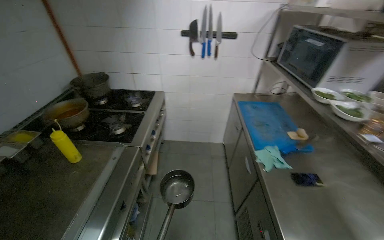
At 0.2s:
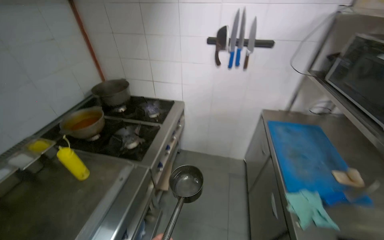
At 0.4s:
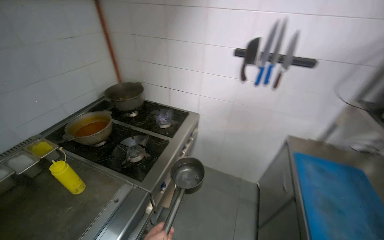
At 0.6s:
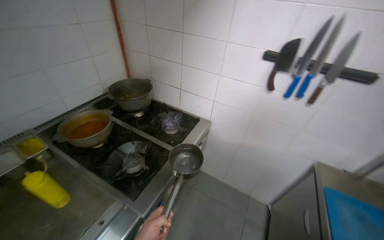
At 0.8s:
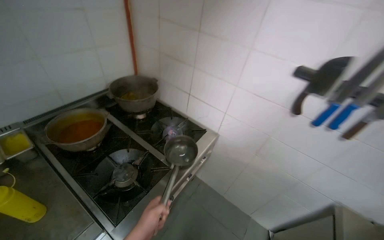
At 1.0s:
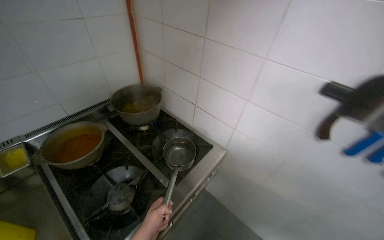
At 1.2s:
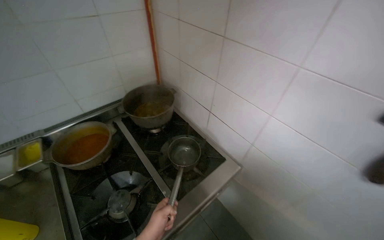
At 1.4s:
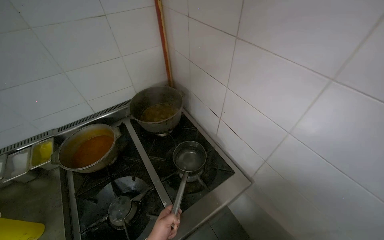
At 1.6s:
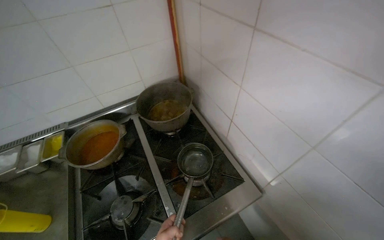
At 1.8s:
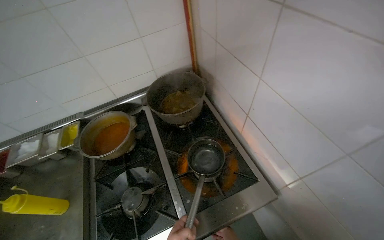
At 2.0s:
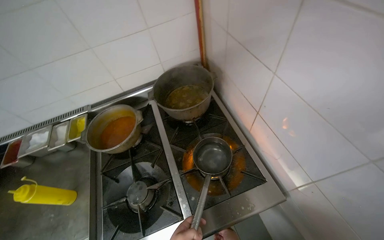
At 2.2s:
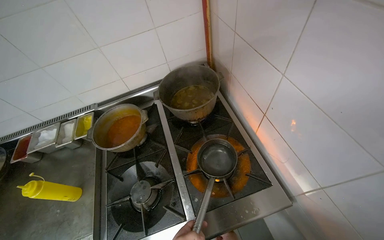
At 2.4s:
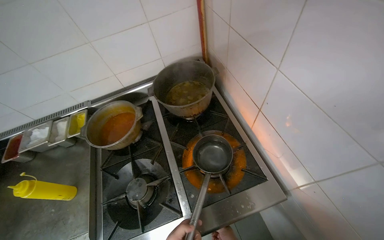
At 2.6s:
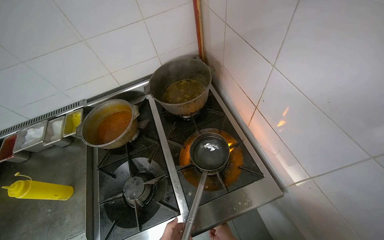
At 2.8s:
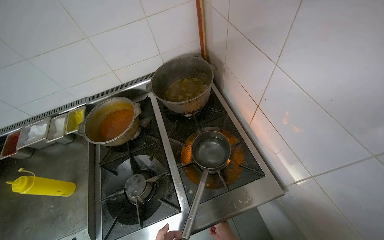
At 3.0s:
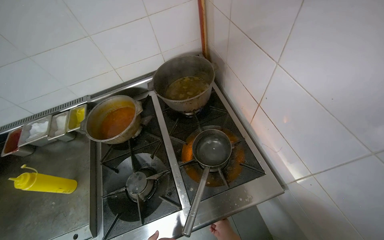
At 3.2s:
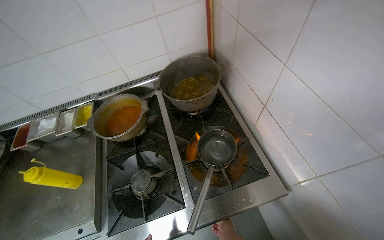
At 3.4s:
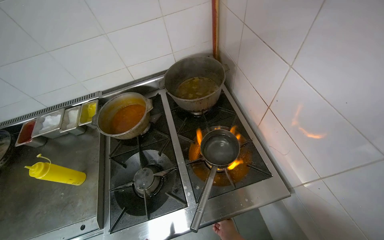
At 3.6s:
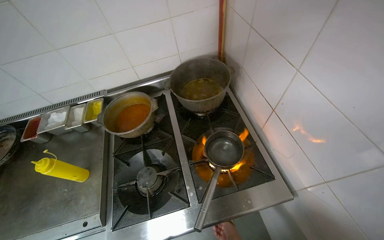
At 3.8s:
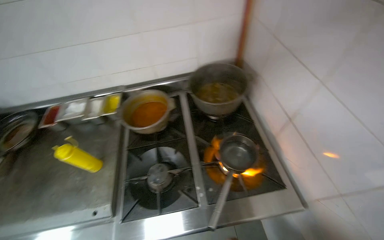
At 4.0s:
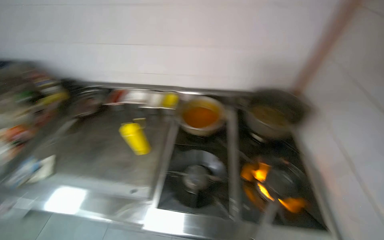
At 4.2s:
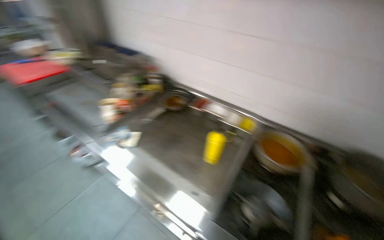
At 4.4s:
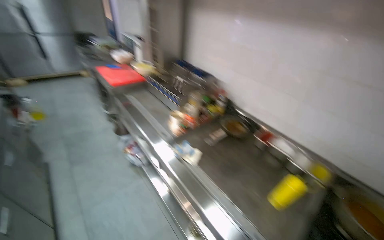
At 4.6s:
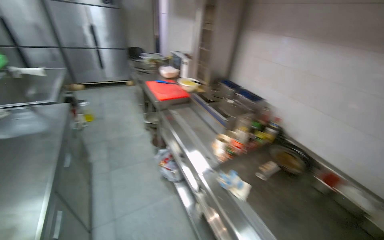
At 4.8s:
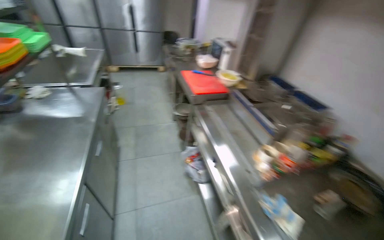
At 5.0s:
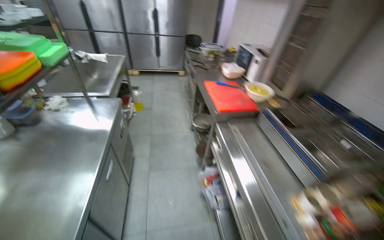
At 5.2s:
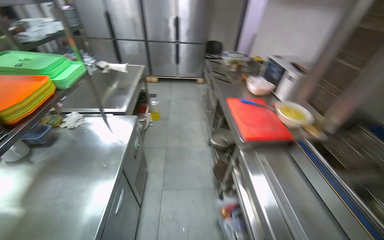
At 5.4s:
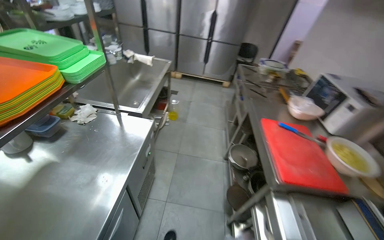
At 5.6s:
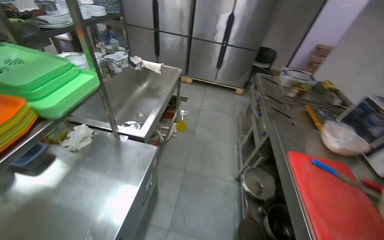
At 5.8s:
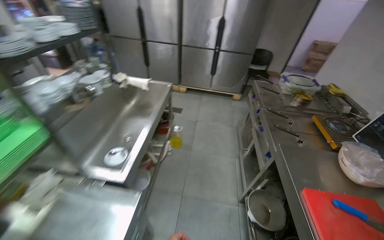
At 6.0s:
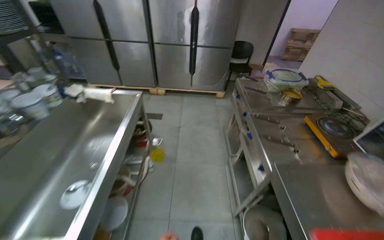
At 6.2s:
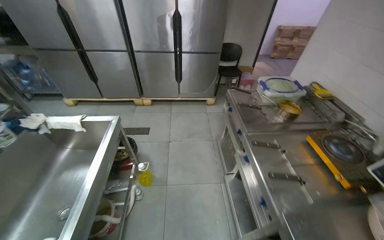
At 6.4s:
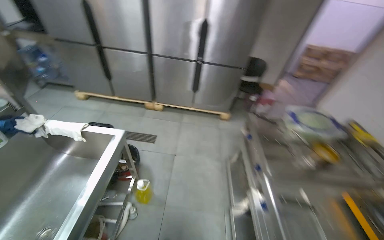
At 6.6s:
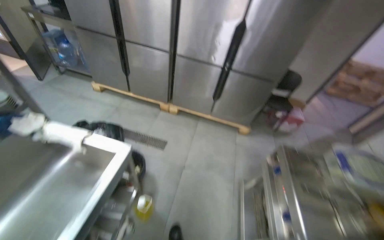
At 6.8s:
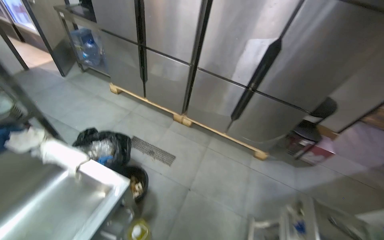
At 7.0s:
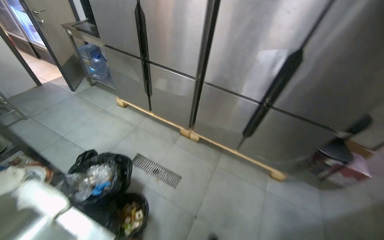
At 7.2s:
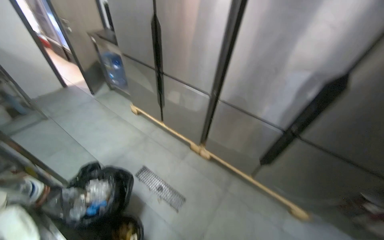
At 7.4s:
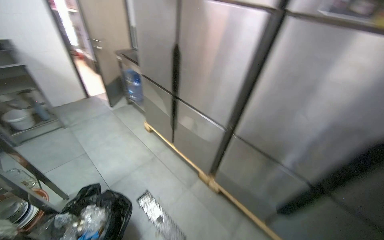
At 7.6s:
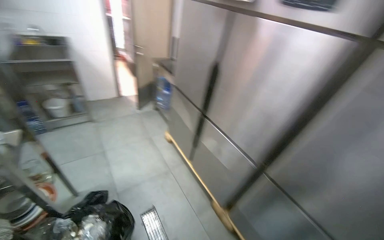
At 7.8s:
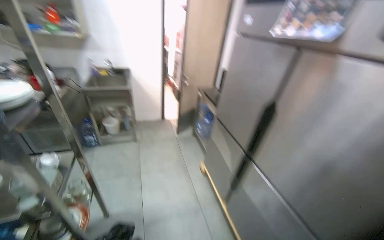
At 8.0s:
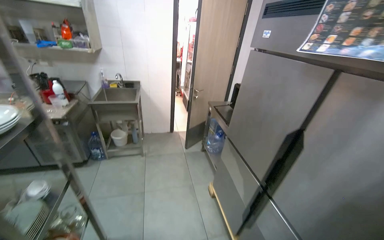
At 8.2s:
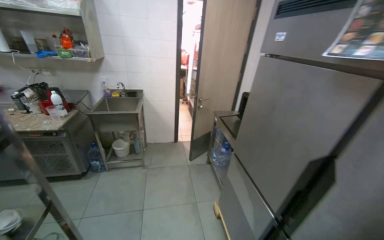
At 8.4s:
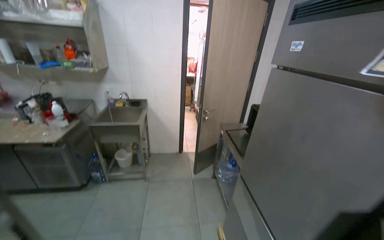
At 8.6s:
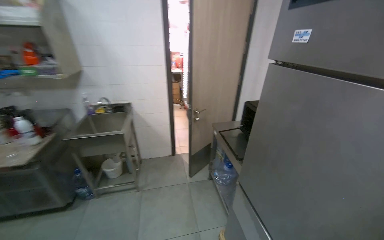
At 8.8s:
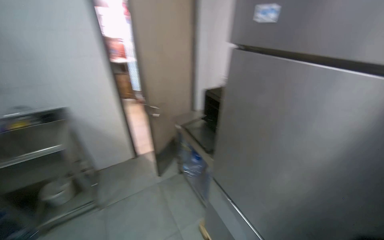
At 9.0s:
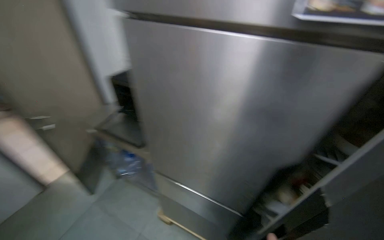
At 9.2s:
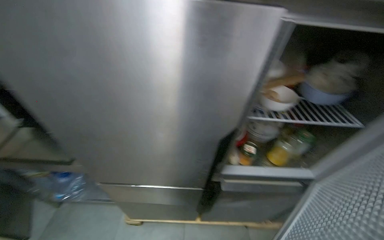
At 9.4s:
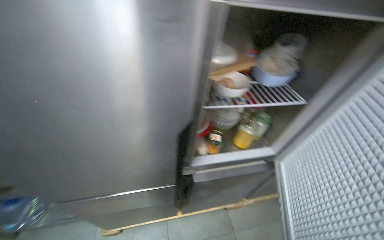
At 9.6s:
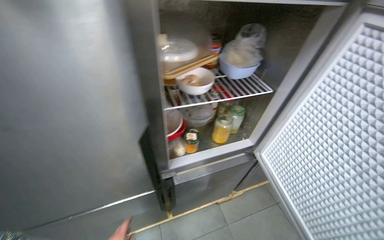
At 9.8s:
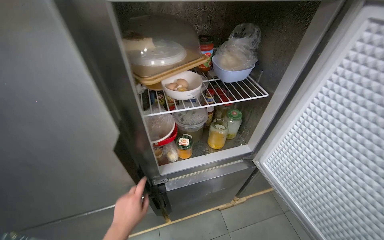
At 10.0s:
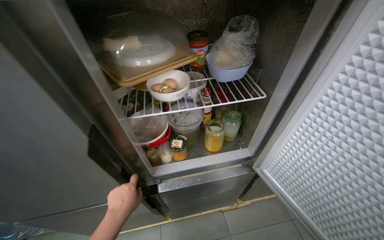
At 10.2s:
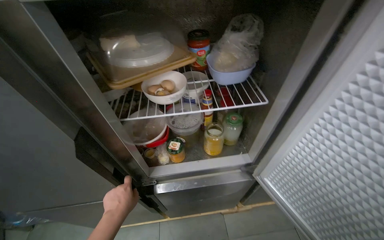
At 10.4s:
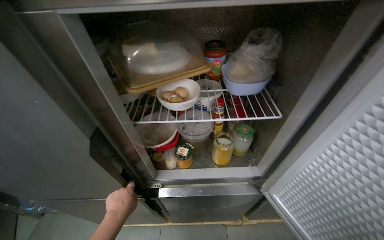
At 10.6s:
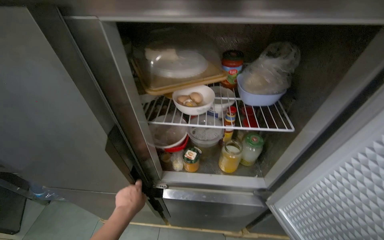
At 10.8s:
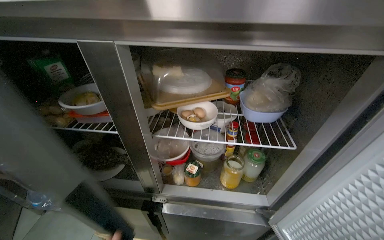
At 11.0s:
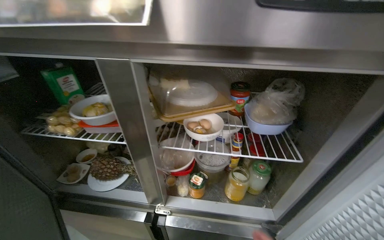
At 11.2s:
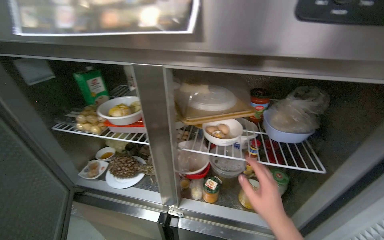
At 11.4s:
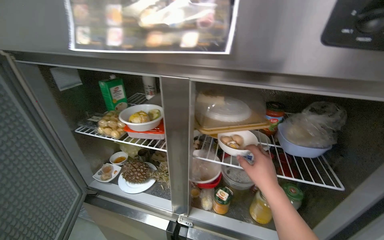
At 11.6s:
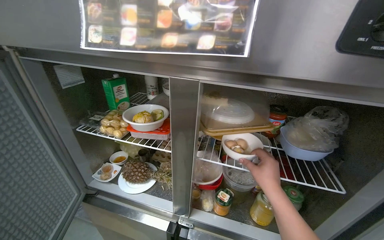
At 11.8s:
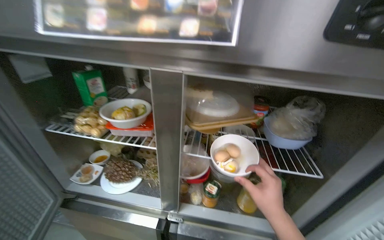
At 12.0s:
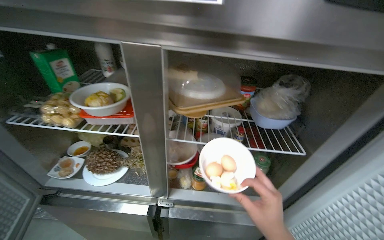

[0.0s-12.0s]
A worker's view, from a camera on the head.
Job: cooking food.
The whole recording: Boiling eggs on stove. The worker fills a pot with water, places it on the stove, and adds eggs to boil.
0.0s to 1.6s: The head travels approximately 1 m. The head rotates roughly 60 degrees to the left.
3.0s to 4.4s: The camera is carried approximately 80 cm. The wearer's head swings about 70 degrees to the left. The camera pitches upward, by some 15 degrees.
6.0s to 7.6s: The camera is carried approximately 1.5 m. The wearer's head swings approximately 55 degrees to the left. The view tips upward by some 15 degrees.
7.6s to 9.0s: The head travels some 1 m. The wearer looks about 35 degrees further to the right.
9.0s to 10.4s: The camera travels approximately 50 cm. The wearer looks some 25 degrees further to the right.

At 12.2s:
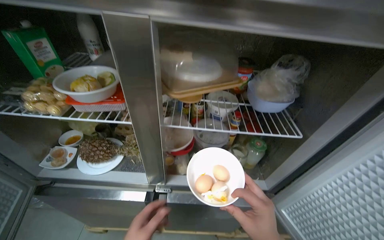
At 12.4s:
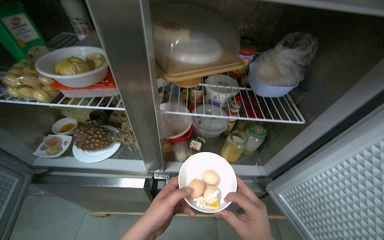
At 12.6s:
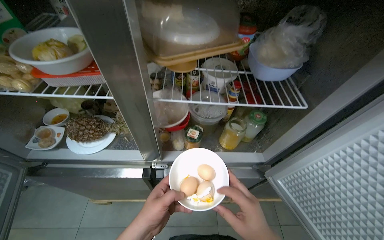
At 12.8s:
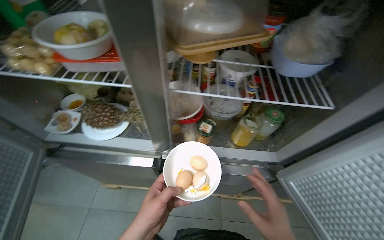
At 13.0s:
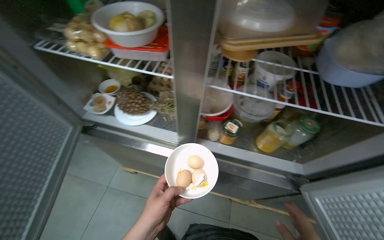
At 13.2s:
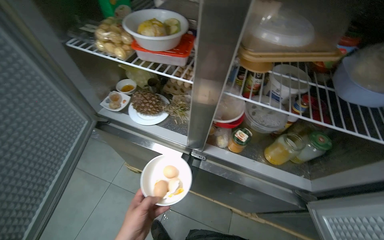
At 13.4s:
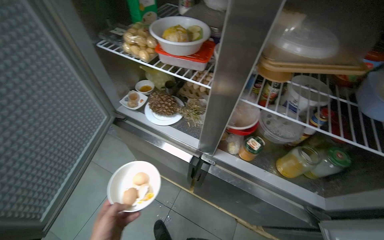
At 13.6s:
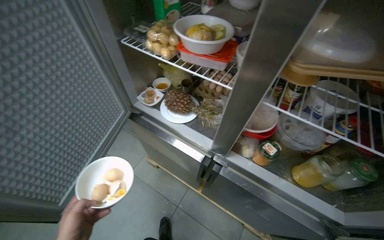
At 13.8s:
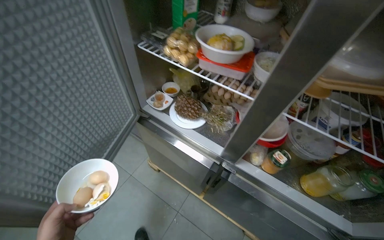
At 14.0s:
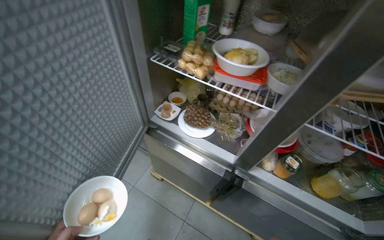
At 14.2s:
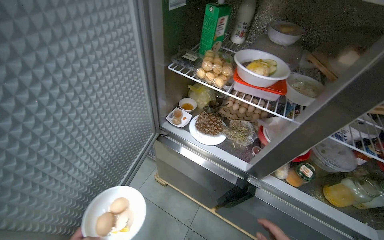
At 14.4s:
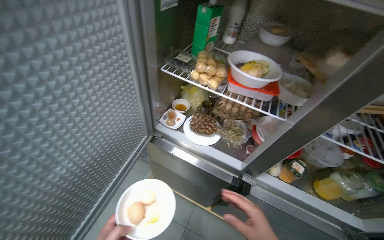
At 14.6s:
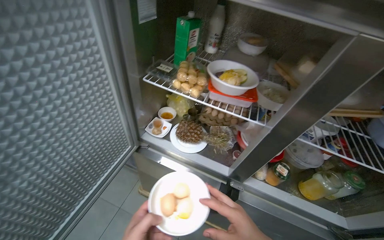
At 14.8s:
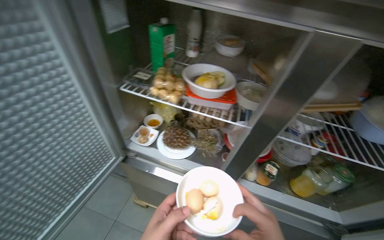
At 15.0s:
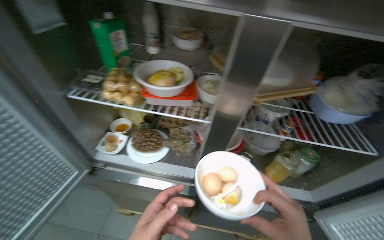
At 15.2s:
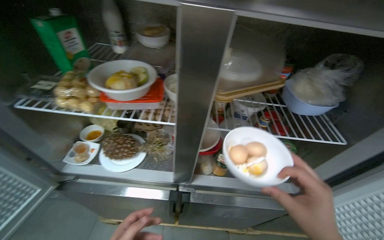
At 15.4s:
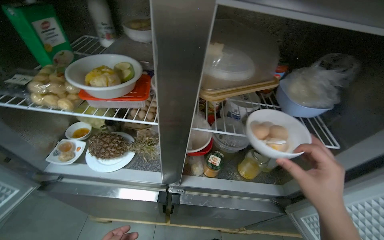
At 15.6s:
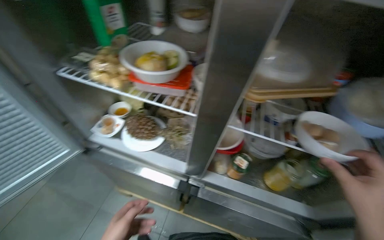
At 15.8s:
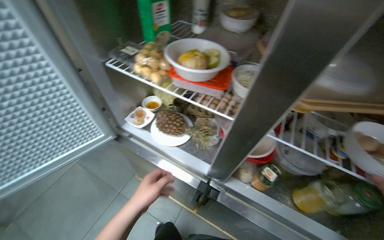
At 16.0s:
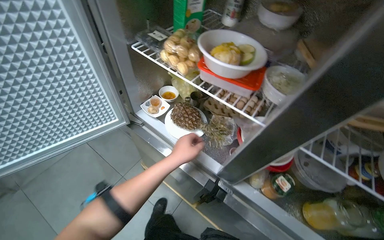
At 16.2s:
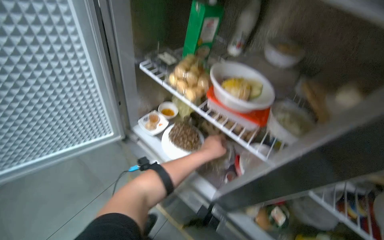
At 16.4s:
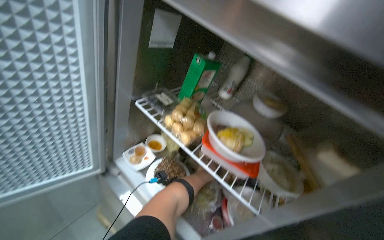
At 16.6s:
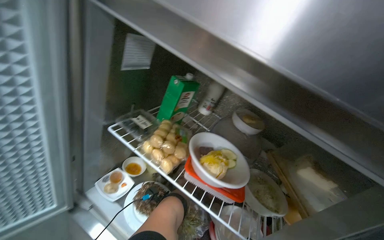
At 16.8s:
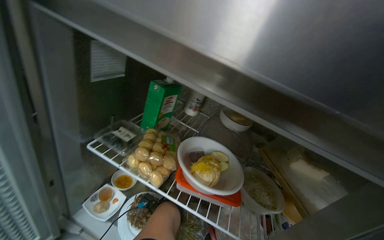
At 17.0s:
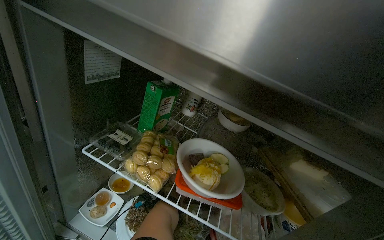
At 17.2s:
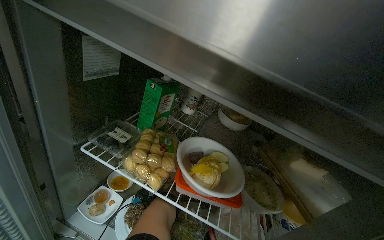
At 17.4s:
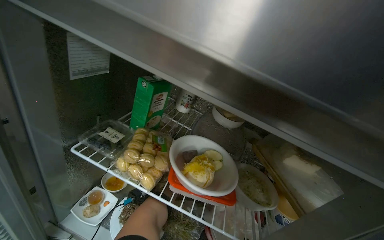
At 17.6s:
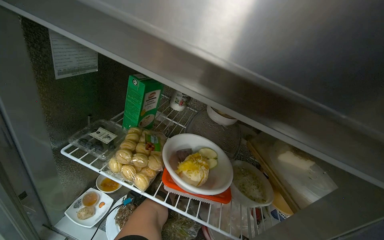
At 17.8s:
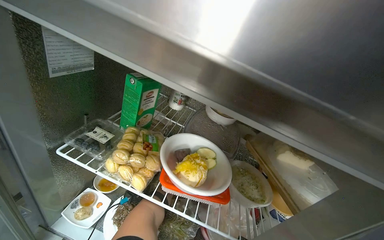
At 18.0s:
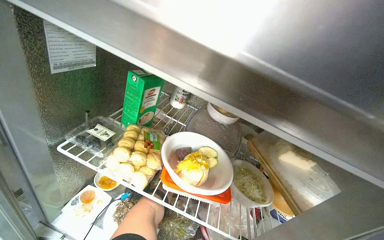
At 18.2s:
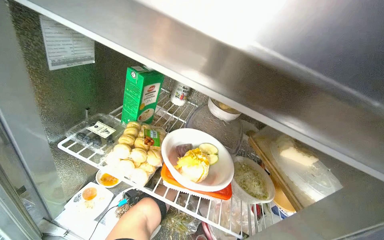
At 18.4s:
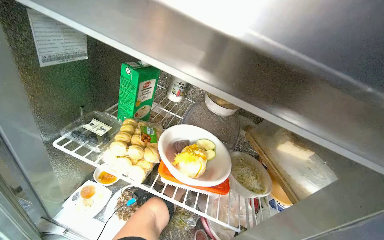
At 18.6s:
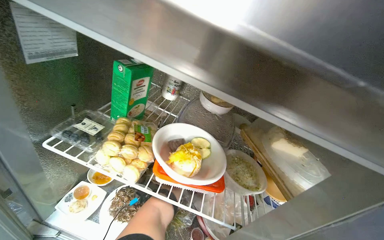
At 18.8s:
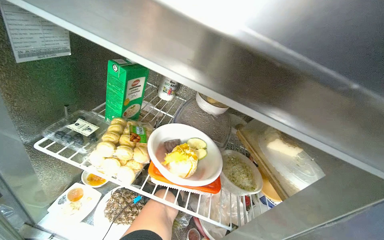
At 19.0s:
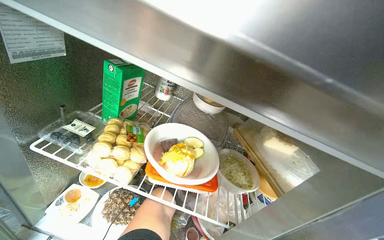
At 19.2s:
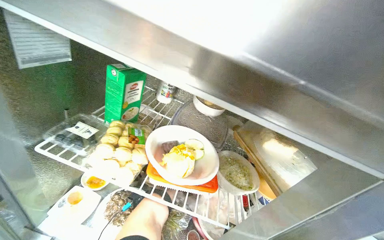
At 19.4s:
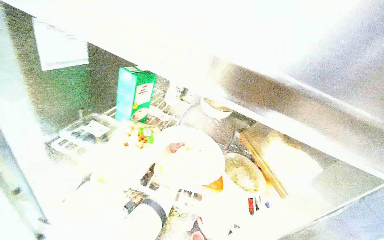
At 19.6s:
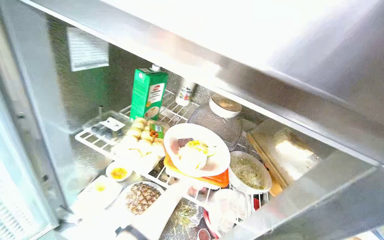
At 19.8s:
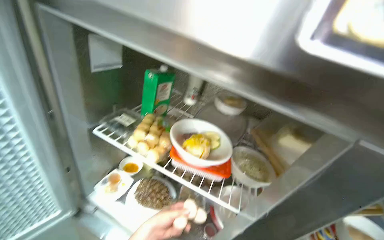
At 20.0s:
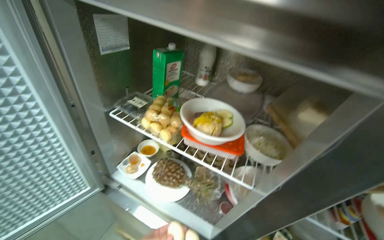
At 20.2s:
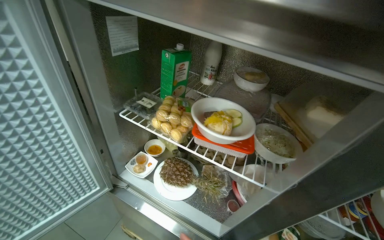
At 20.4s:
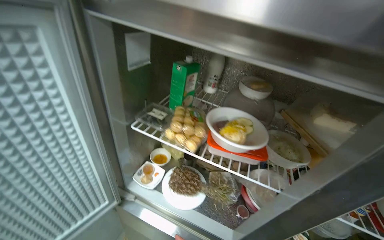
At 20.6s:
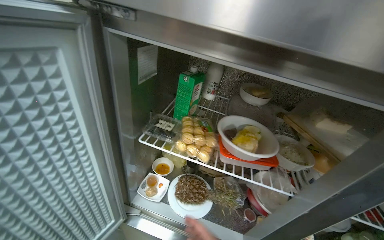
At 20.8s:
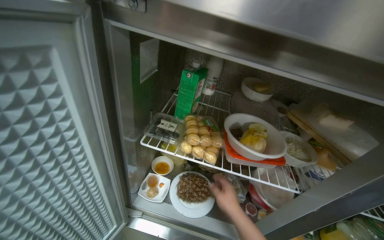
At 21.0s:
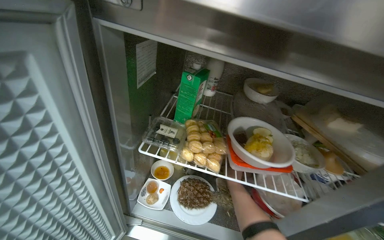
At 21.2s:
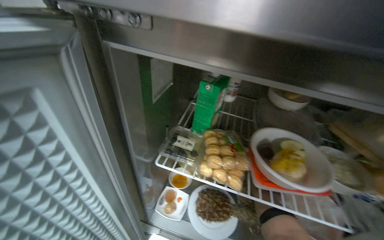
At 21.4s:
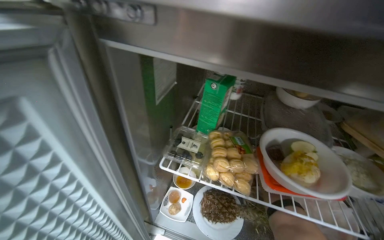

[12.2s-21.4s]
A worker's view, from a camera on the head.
Job: cooking food.
The whole recording: Boiling eggs on stove. The worker fills a pot with water, places it on the stove, and adds eggs to boil.
12.2s to 13.8s: The wearer's head swings approximately 30 degrees to the left.
13.8s to 15.2s: The head turns to the right by about 30 degrees.
15.2s to 16.8s: The scene turns about 25 degrees clockwise in the picture.
